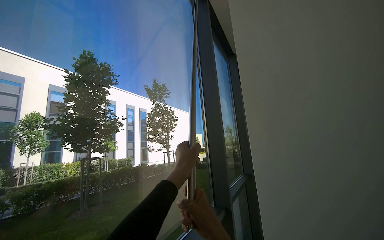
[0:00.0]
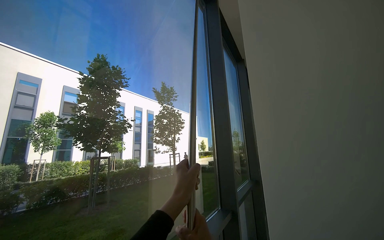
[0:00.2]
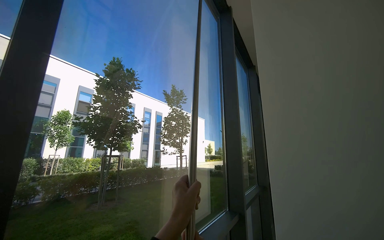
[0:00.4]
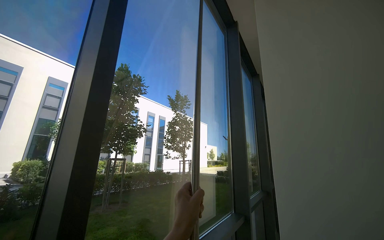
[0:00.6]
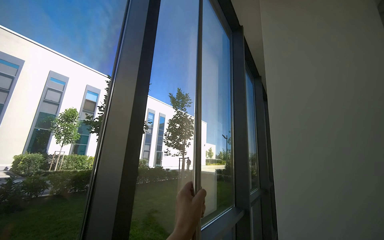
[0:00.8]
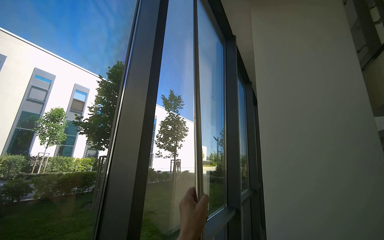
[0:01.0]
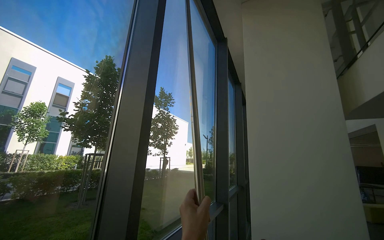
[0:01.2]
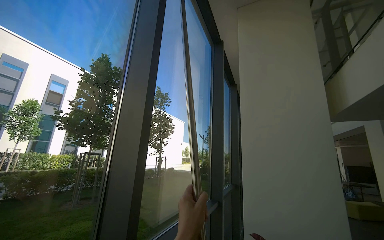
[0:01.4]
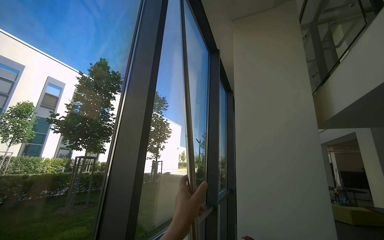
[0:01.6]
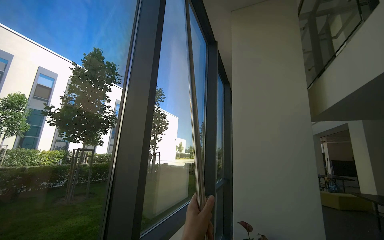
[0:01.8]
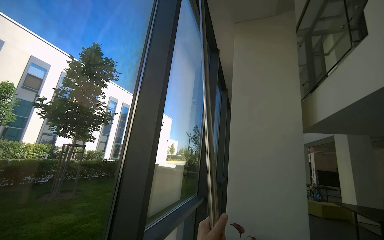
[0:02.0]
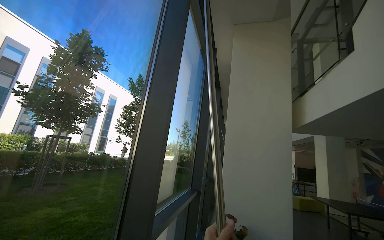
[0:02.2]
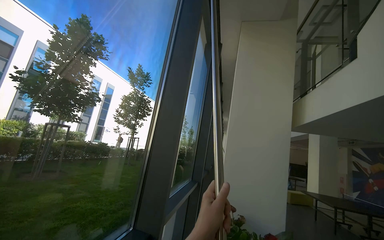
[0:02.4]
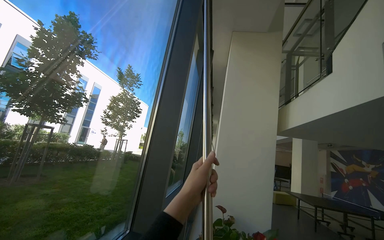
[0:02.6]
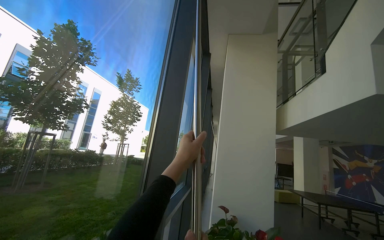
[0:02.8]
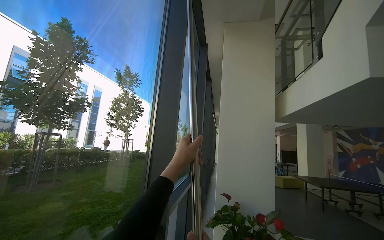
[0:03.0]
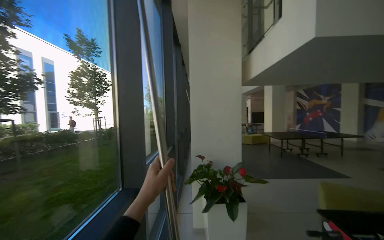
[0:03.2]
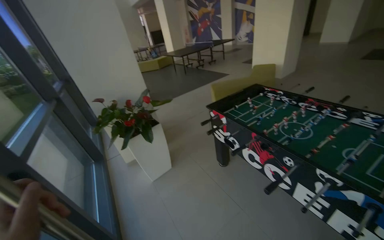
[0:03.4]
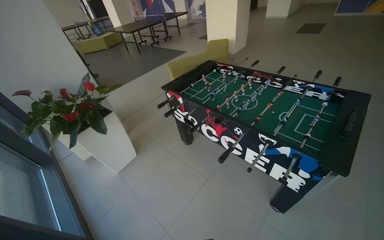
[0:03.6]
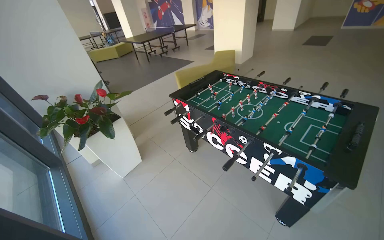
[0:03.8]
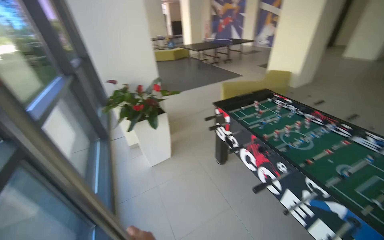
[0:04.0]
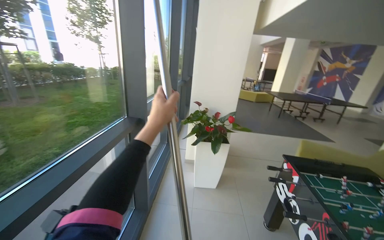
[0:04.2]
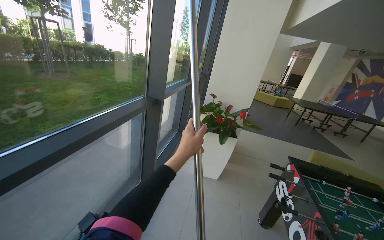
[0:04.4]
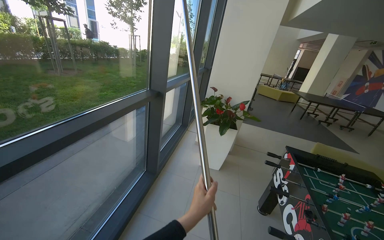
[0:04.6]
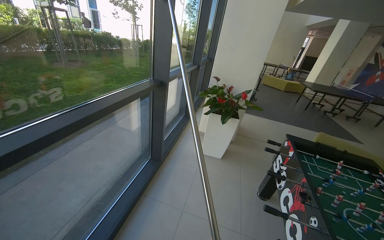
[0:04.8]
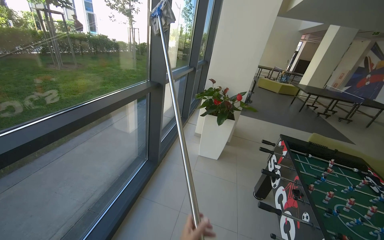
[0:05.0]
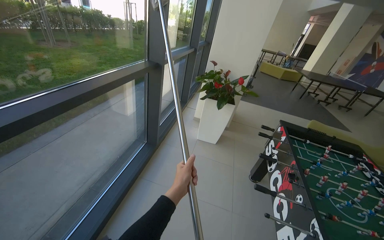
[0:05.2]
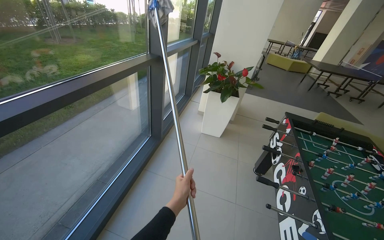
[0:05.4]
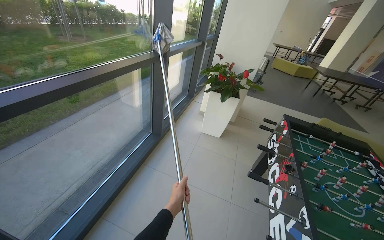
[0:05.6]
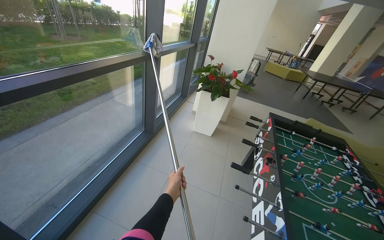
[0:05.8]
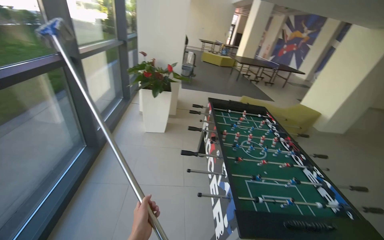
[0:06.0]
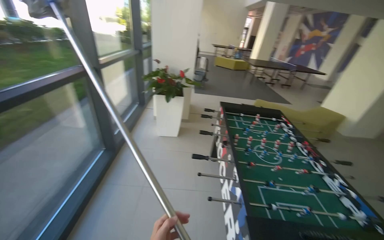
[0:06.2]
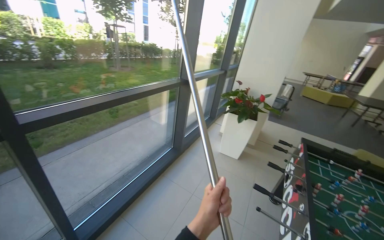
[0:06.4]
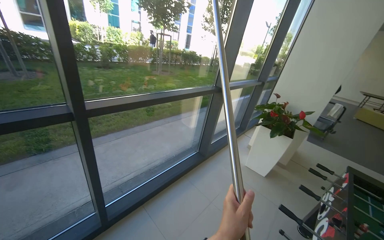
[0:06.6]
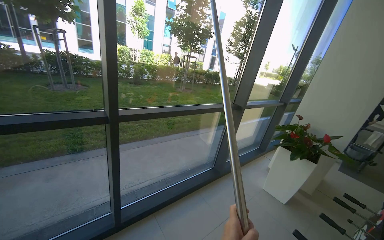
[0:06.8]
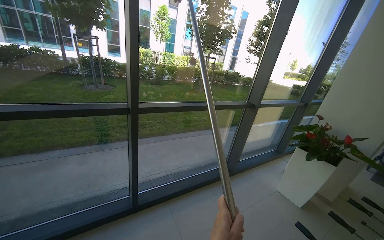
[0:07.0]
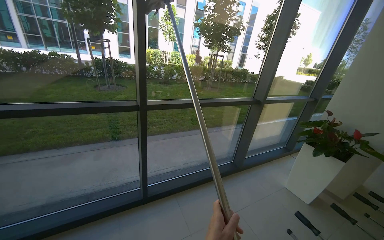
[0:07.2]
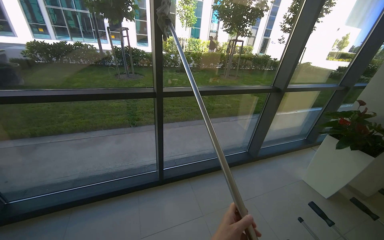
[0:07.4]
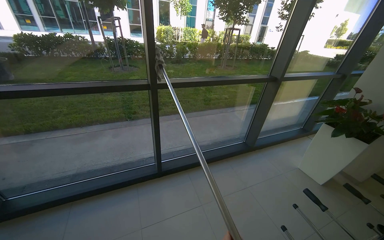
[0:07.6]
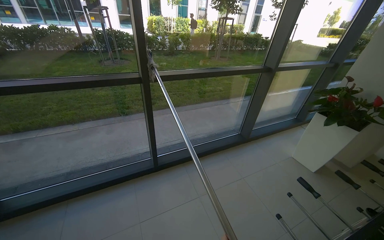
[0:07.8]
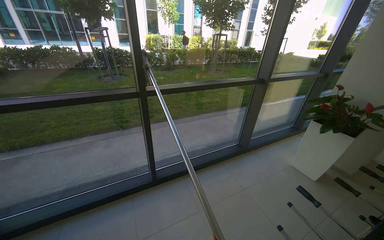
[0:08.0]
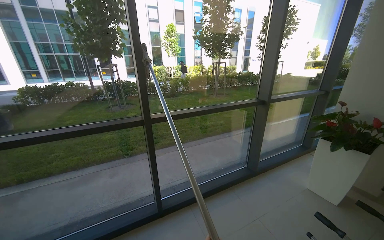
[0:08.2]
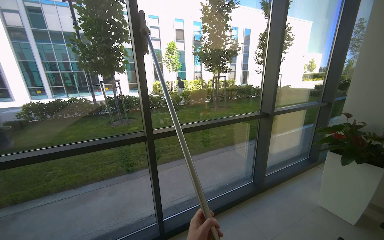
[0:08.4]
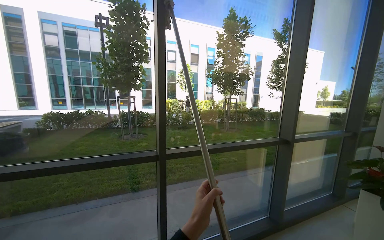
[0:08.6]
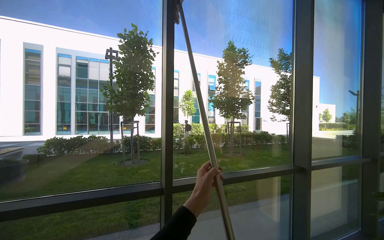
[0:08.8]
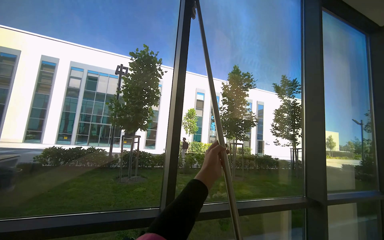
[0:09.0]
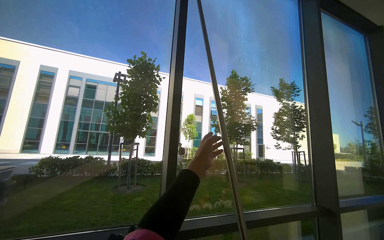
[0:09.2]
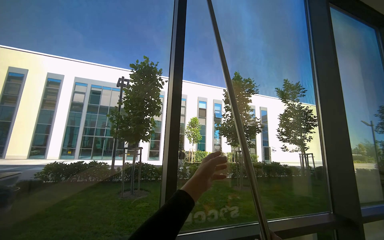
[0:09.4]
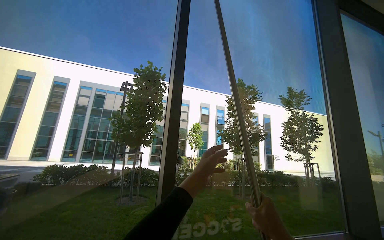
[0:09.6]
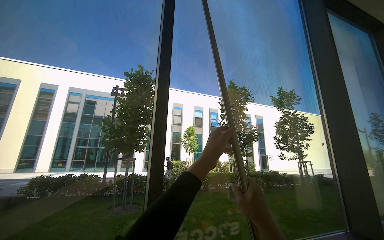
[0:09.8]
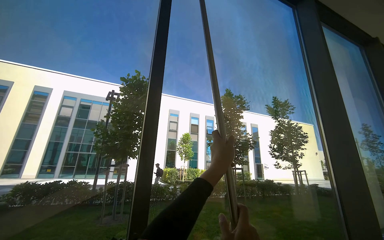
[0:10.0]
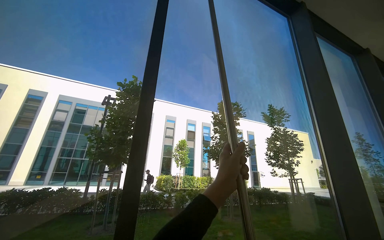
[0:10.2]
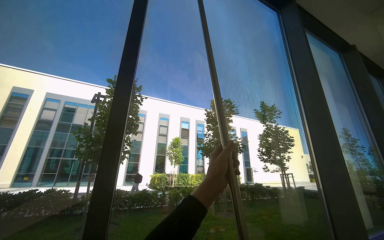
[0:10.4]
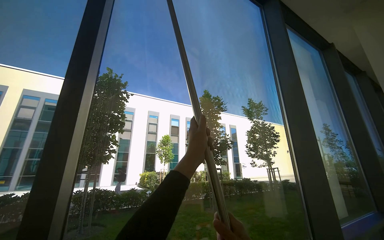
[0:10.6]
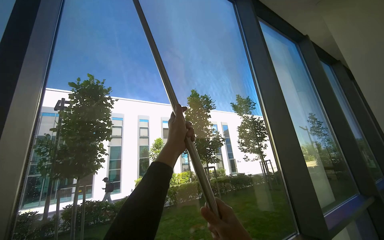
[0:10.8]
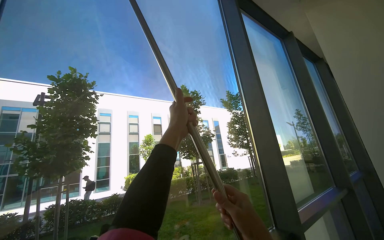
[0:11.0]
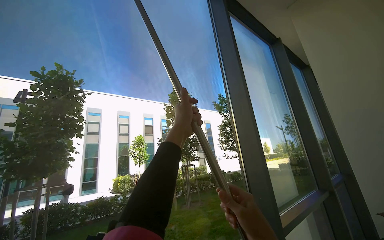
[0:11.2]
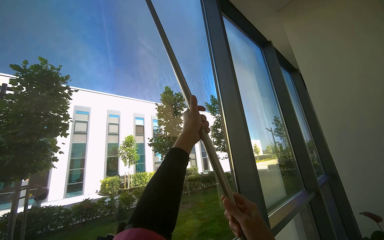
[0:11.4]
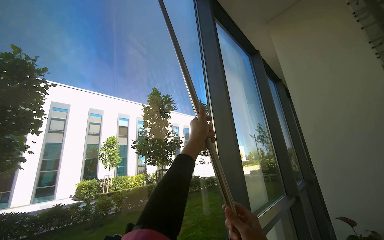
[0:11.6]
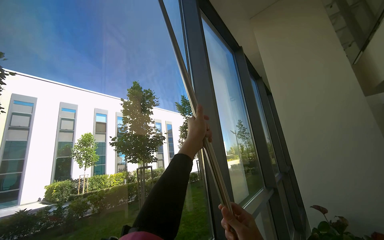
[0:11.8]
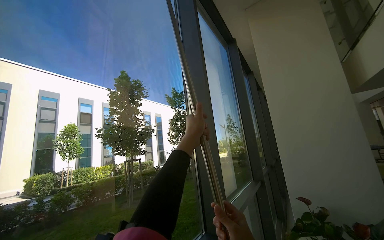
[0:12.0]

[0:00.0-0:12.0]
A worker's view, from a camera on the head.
Job: cleaning windows.
The whole recording: Wiping large windows. The worker wipes the large windows with a long-handled tool.
0:00.0 to 0:01.6: The camera is carried some 60 cm.
0:01.6 to 0:03.0: The head travels roughly 50 cm.
0:03.0 to 0:04.4: The wearer looks about 30 degrees further downward.
0:04.4 to 0:06.0: The wearer moves some 50 cm. The head turns to the right by roughly 15 degrees. The wearer looks about 10 degrees further downward.
0:06.0 to 0:07.6: The head rotates about 70 degrees to the left.
0:07.6 to 0:09.0: The wearer looks roughly 40 degrees further upward.
0:09.0 to 0:10.4: The camera is carried roughly 40 cm.
0:10.4 to 0:12.0: The camera is carried some 50 cm. The camera is aimed about 30 degrees further to the right.

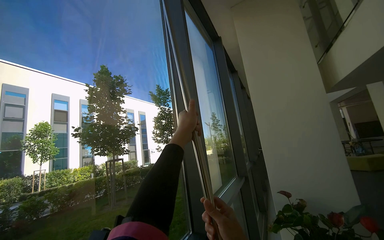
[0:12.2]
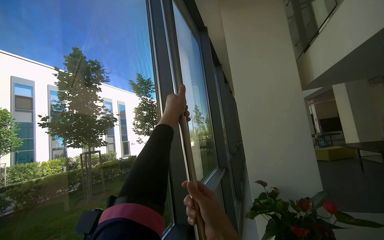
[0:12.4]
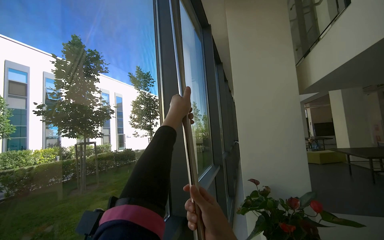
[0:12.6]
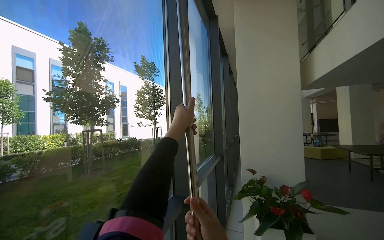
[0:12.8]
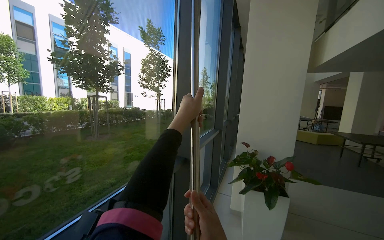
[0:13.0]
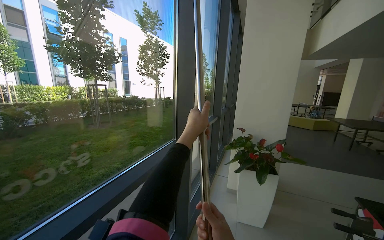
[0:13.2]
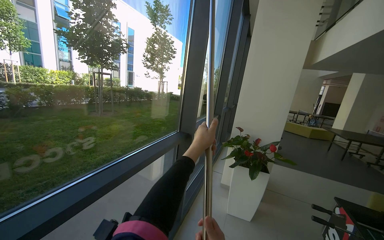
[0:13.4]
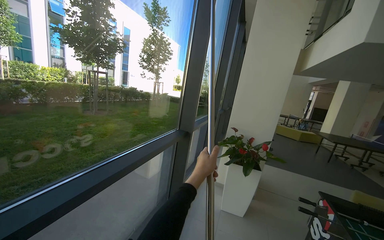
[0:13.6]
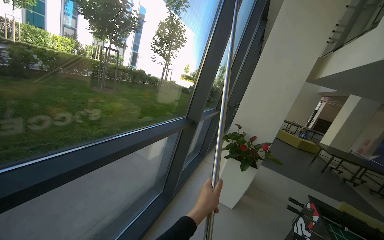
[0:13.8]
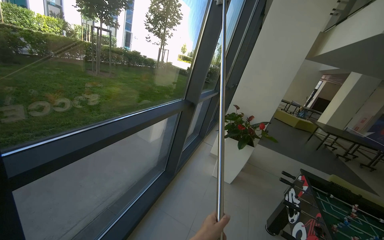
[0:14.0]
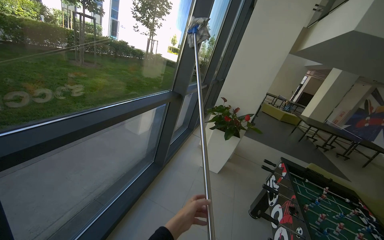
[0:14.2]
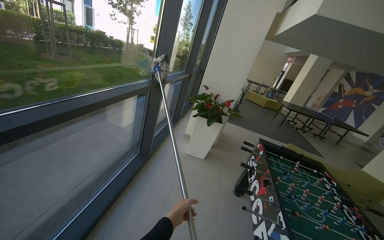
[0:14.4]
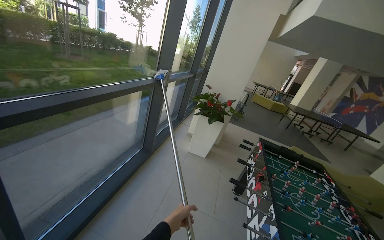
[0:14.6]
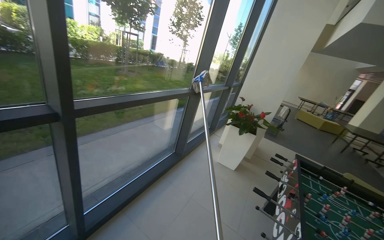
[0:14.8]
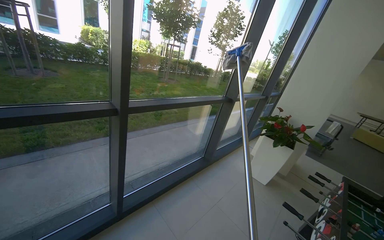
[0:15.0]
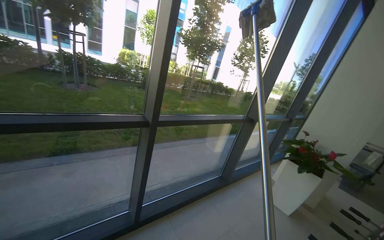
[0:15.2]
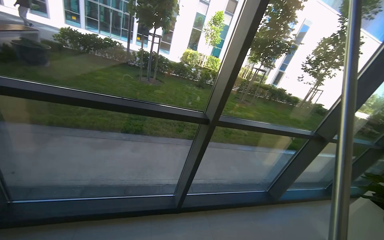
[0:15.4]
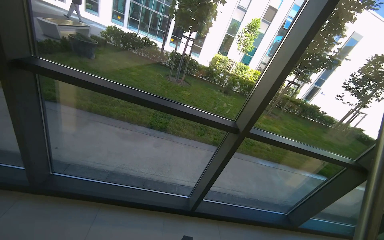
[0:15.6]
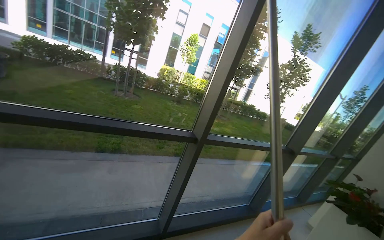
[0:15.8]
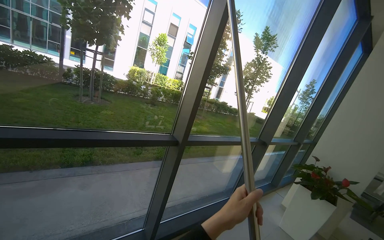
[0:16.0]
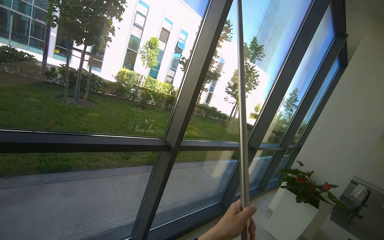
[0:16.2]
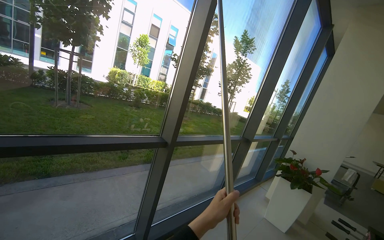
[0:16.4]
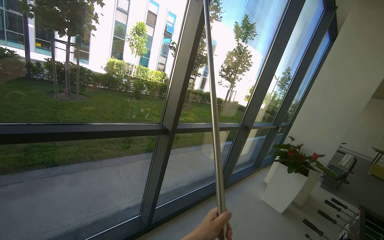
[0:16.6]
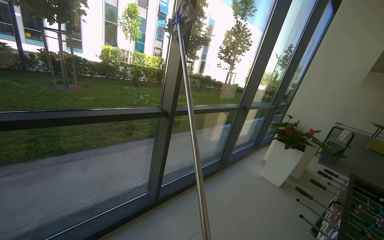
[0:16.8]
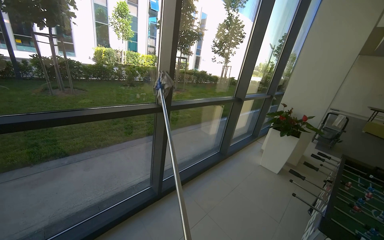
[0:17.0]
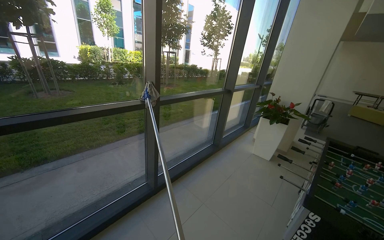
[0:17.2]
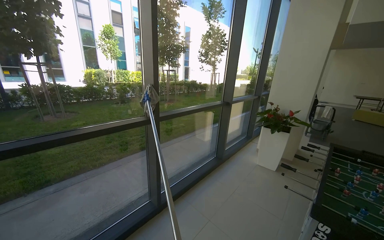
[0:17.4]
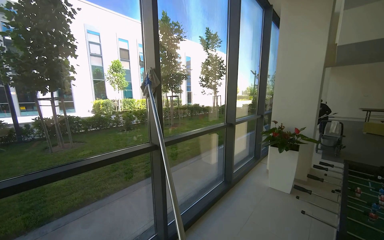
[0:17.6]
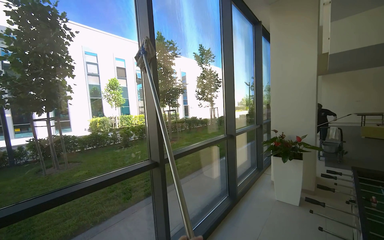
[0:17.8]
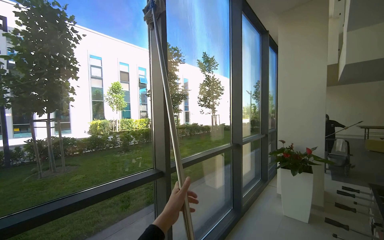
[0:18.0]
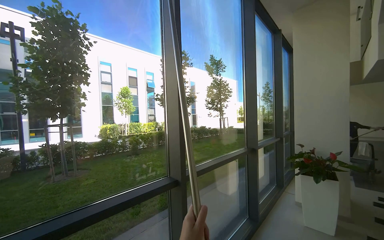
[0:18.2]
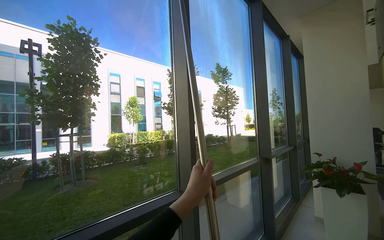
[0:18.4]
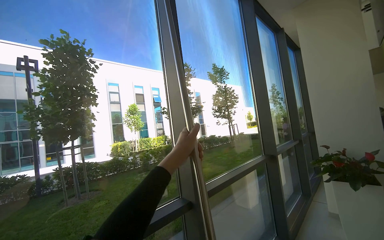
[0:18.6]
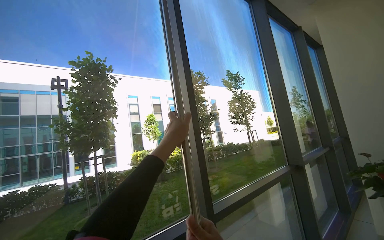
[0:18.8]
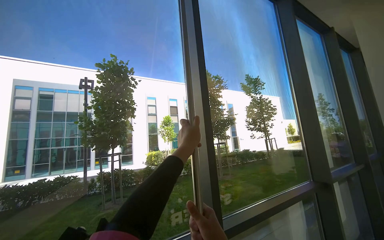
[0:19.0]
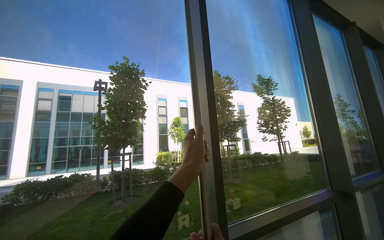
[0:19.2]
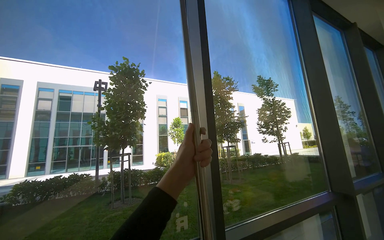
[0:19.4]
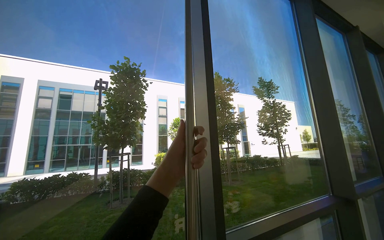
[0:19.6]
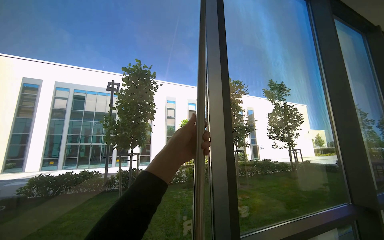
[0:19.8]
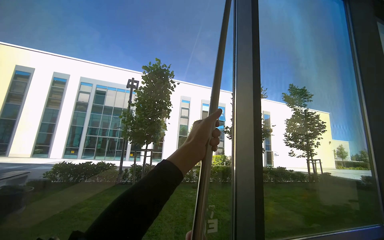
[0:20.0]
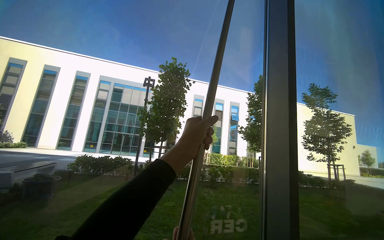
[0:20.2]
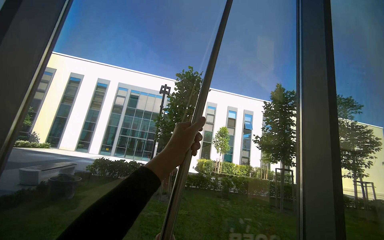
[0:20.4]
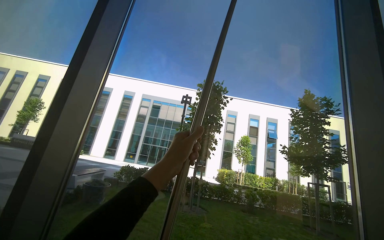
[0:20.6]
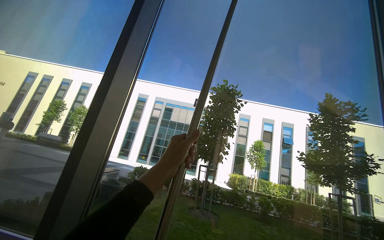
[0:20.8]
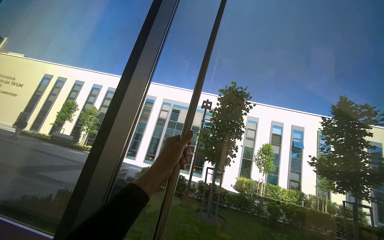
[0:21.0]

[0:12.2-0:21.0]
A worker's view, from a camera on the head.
Job: cleaning windows.
The whole recording: Wiping large windows. The worker wipes the large windows with a long-handled tool.
0:12.2 to 0:13.6: The head travels approximately 50 cm. The camera pitches downward, by roughly 20 degrees.
0:13.6 to 0:15.2: The camera travels approximately 60 cm. The head rotates some 35 degrees to the left.
0:16.6 to 0:18.0: The view tilts roughly 15 degrees upward.
0:18.0 to 0:19.6: The camera is carried about 40 cm. The view pans to the left by roughly 25 degrees.
0:19.6 to 0:21.0: The head travels to the left, roughly 60 cm. The view pans to the left by approximately 30 degrees.
